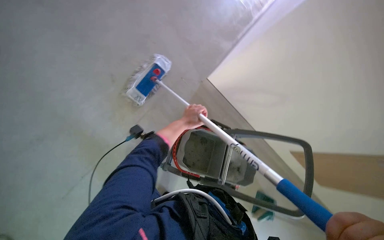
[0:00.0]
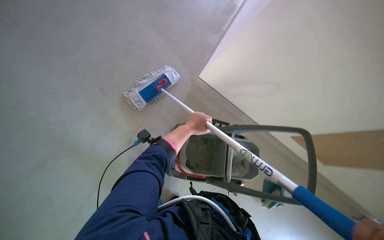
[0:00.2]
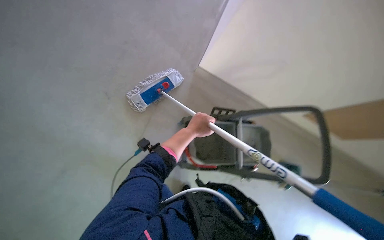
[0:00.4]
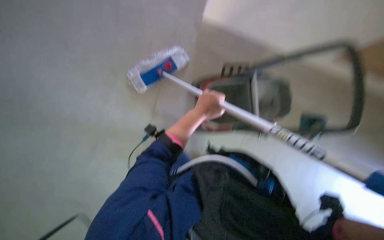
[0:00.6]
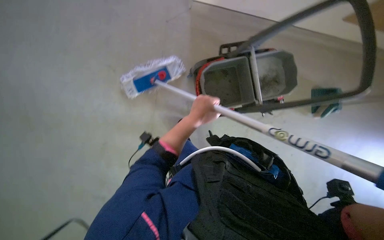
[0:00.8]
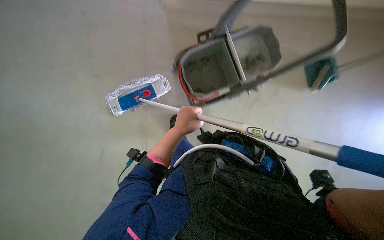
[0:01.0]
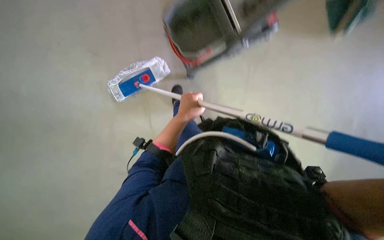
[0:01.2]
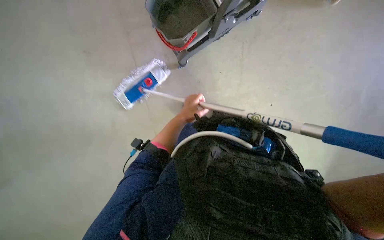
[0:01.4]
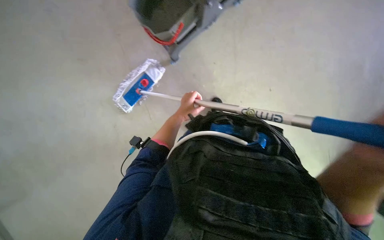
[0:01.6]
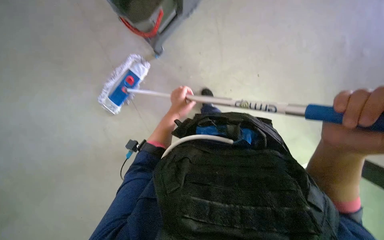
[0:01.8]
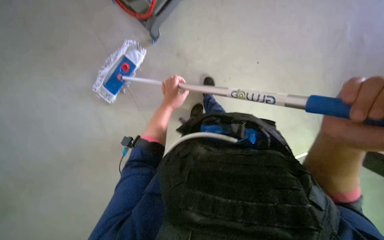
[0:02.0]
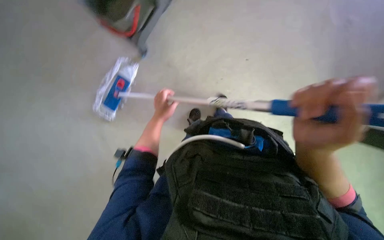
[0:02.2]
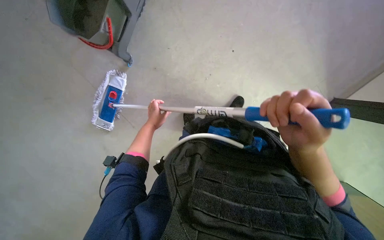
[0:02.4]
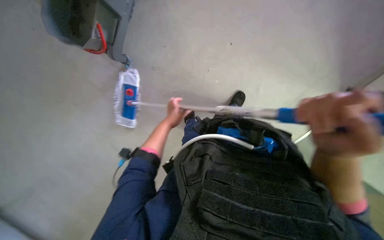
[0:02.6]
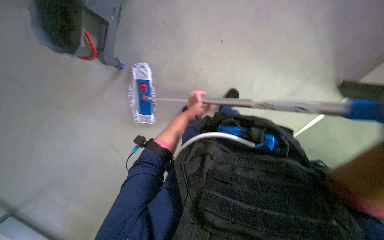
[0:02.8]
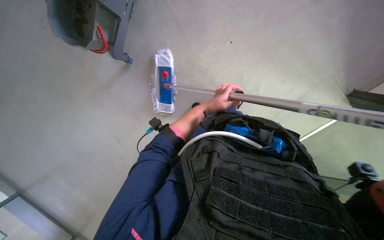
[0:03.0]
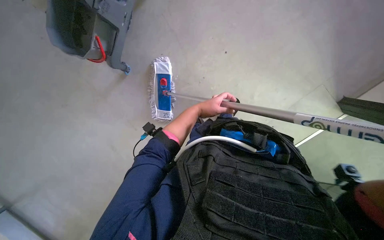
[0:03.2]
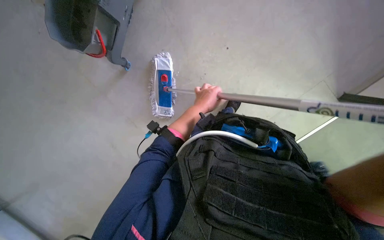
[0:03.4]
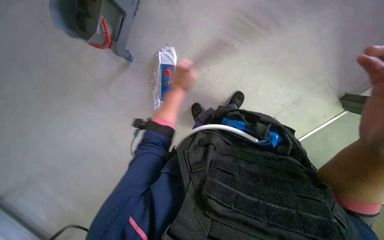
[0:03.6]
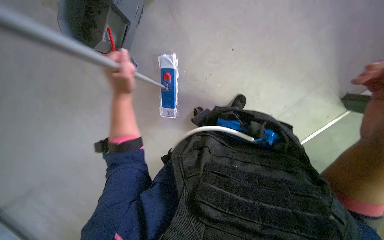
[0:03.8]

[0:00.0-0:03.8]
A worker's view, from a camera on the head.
Job: wiping surfaces.
The whole recording: Mopping floor. The worker is mopping the floor using a long-handled mop. .
0:00.0 to 0:01.2: The camera pitches downward, by about 20 degrees. The scene turns some 35 degrees counterclockwise in the picture. The left hand moves nearer to the camera, roughly 15 cm.
0:01.2 to 0:02.6: Everything in view rotates roughly 30 degrees counterclockwise. The left hand travels farther from the camera by approximately 10 cm.
0:02.6 to 0:03.8: The left hand shifts approximately 10 cm nearer to the camera.

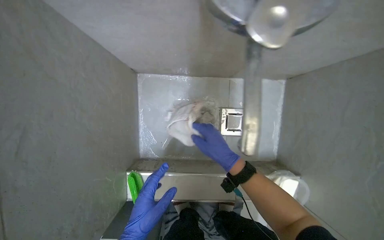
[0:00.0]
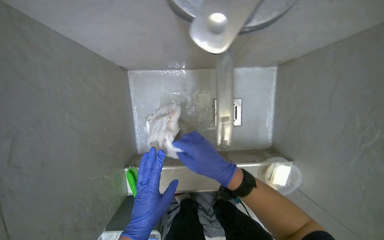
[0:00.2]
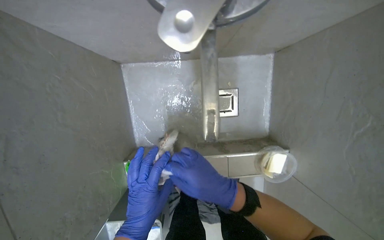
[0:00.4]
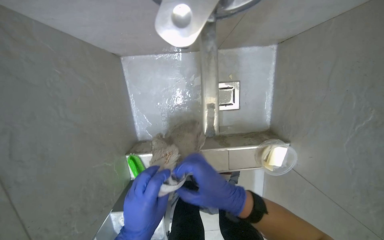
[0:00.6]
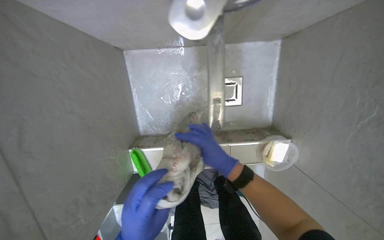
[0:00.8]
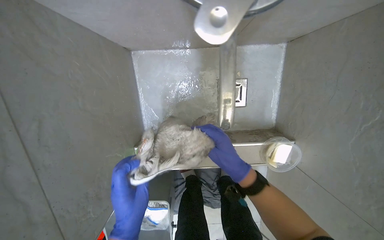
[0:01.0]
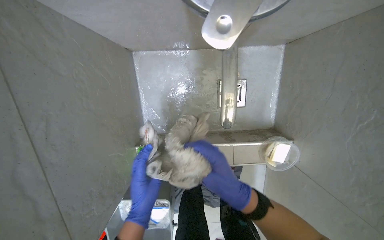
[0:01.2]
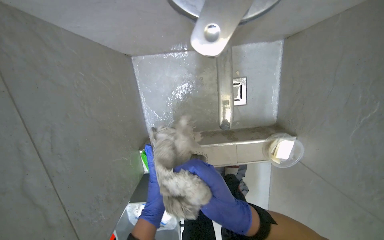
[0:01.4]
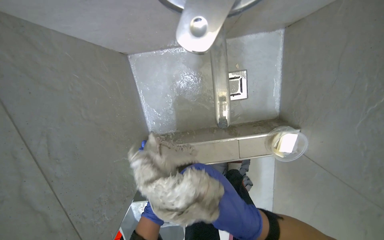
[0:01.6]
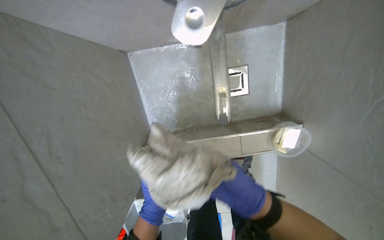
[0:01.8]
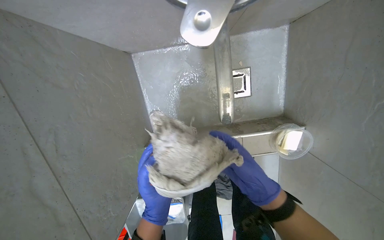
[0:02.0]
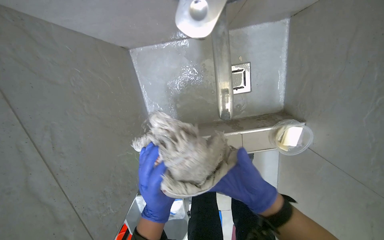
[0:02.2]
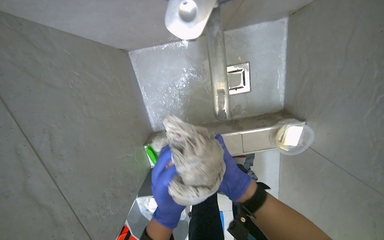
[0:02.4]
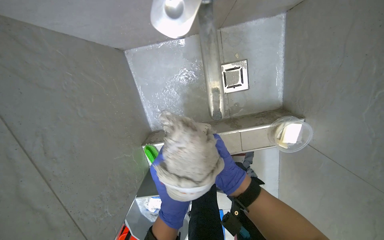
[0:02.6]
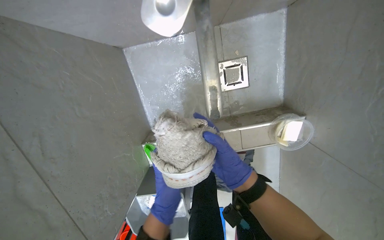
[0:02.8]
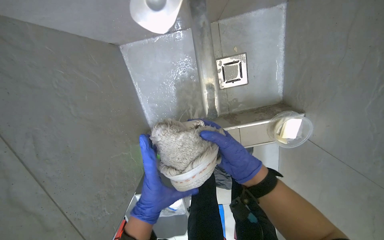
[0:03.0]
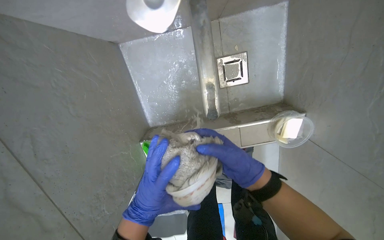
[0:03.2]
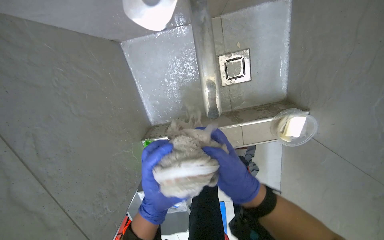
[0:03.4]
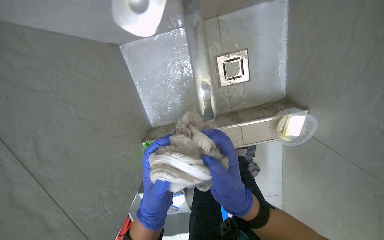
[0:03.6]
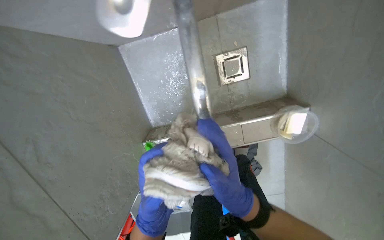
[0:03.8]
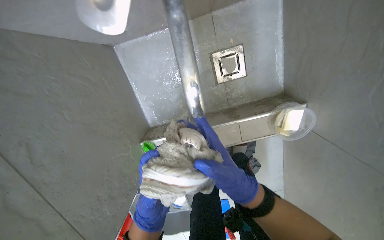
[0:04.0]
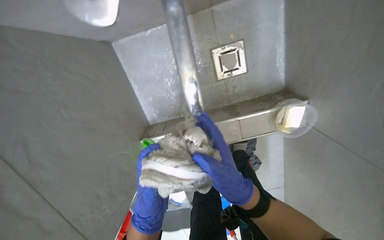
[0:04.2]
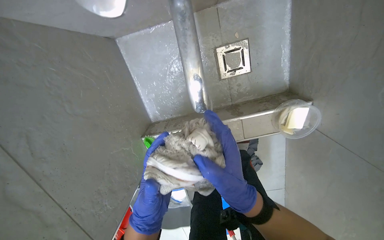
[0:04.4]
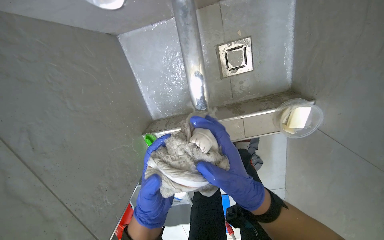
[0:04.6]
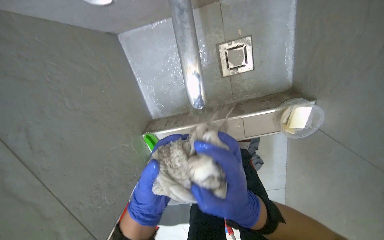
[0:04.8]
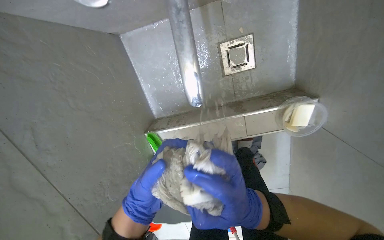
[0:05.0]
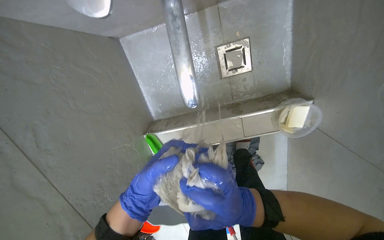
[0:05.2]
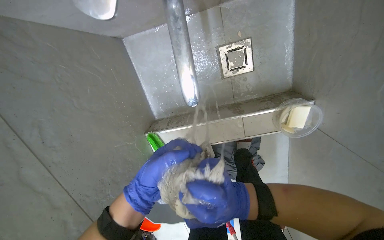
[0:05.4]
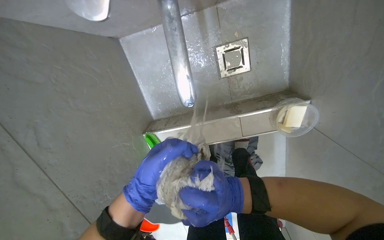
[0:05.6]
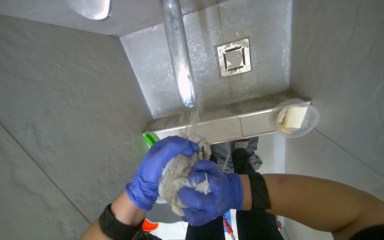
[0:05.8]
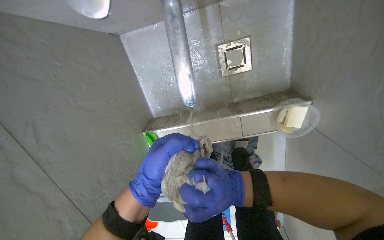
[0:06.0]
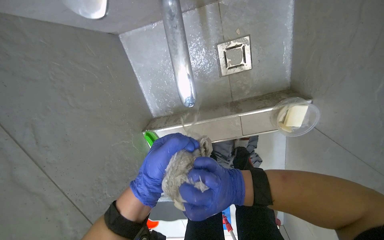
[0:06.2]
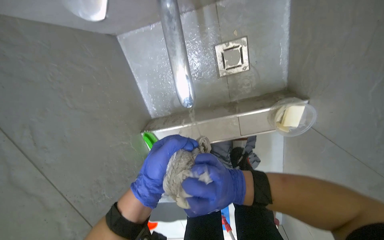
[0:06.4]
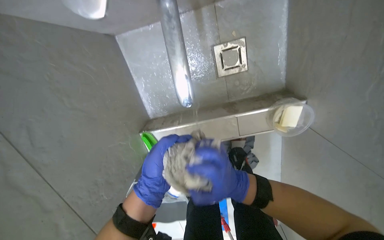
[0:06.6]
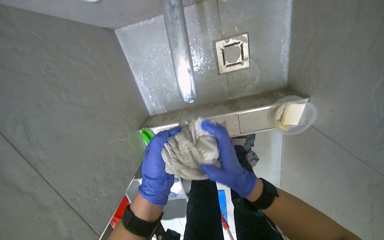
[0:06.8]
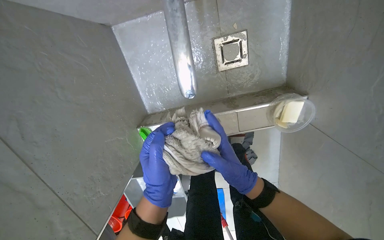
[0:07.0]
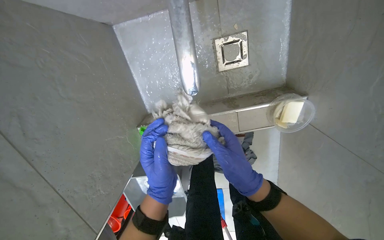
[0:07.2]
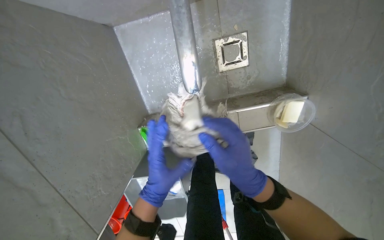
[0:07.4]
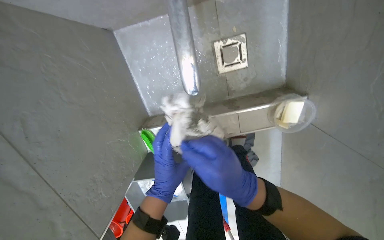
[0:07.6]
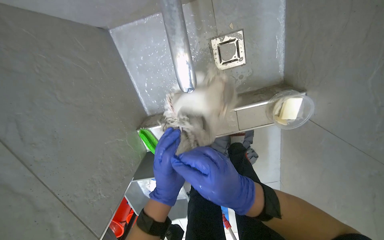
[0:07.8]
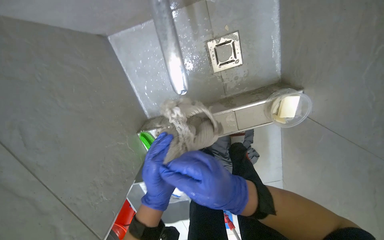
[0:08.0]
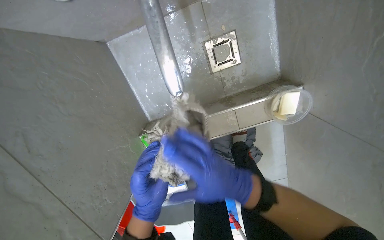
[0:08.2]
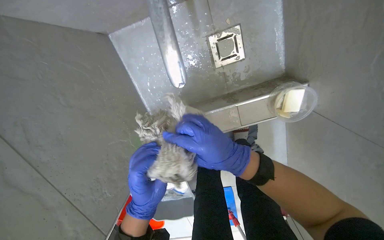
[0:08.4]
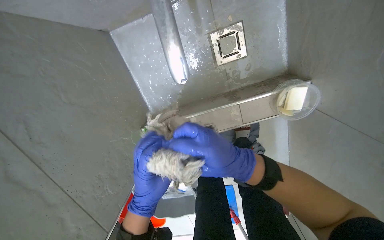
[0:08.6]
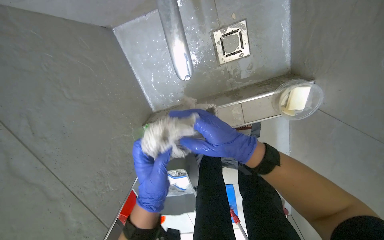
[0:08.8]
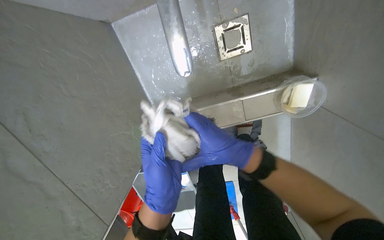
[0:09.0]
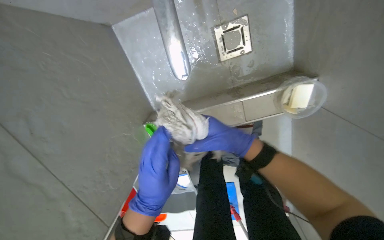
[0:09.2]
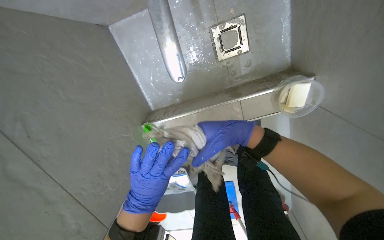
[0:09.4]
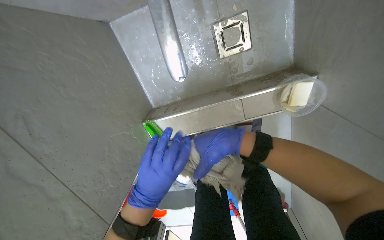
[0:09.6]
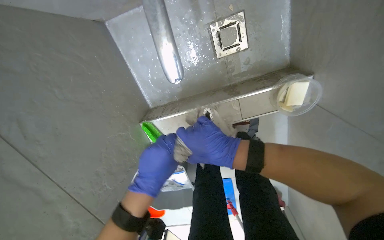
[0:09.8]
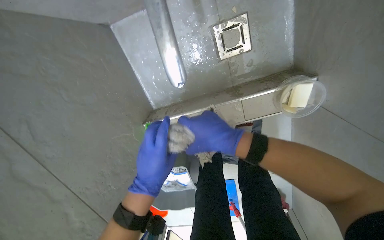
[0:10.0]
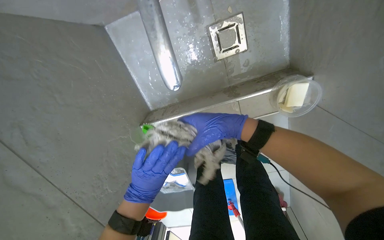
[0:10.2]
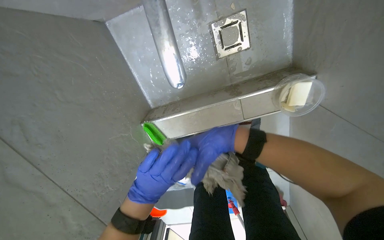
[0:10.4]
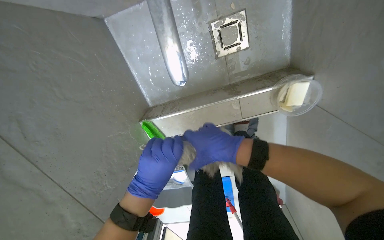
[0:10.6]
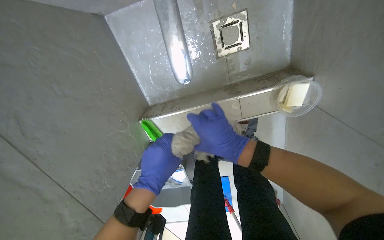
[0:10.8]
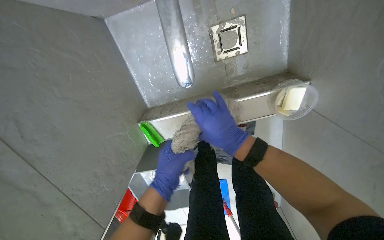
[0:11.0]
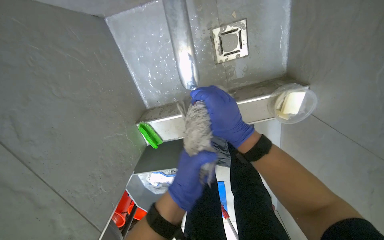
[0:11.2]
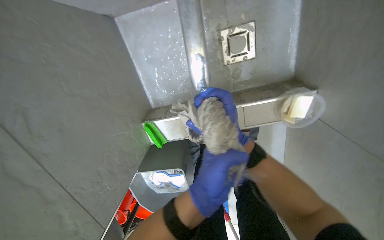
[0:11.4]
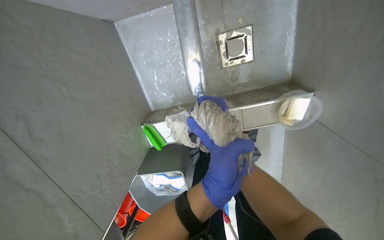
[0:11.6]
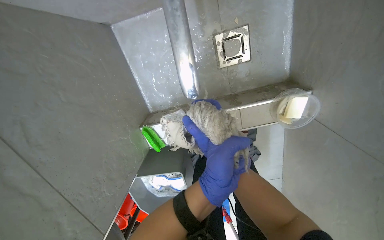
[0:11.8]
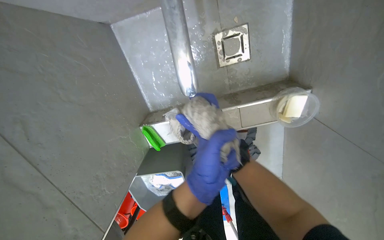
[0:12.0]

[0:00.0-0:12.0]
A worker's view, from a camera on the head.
Job: mopping floor.
The whole recording: Mopping floor. The worker wrings out a mop head, attaches it to a handle, and mops the floor.
0:00.0 to 0:01.6: The camera pitches downward, by about 15 degrees.
0:01.6 to 0:03.0: The left hand shifts about 10 cm nearer to the camera. Meanwhile the right hand shifts about 10 cm up the picture.
0:03.0 to 0:04.4: The left hand travels farther from the camera and back again, some 20 cm each way.
0:04.4 to 0:06.0: The left hand is displaced up the picture and nearer to the camera by some 15 cm.
0:06.0 to 0:07.6: The left hand goes some 10 cm farther from the camera.
0:07.6 to 0:09.0: The left hand is displaced nearer to the camera by approximately 10 cm.
0:09.0 to 0:10.4: The left hand moves farther from the camera, roughly 10 cm.
0:10.4 to 0:12.0: The left hand is displaced to the right and nearer to the camera by some 15 cm.

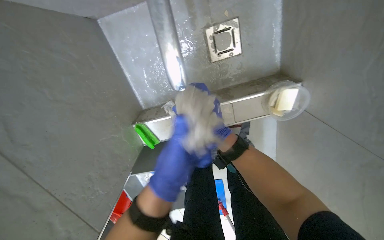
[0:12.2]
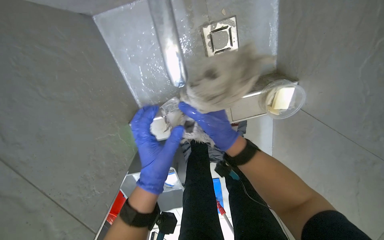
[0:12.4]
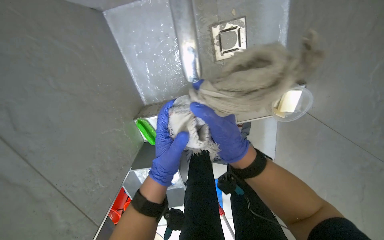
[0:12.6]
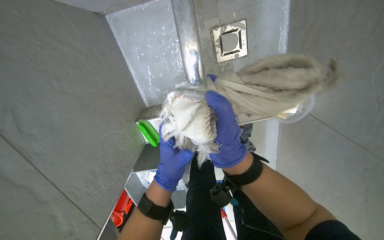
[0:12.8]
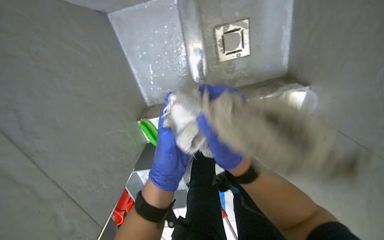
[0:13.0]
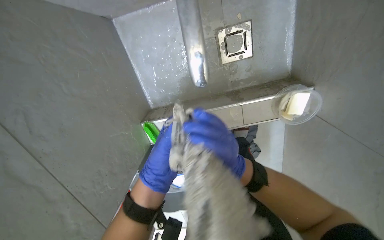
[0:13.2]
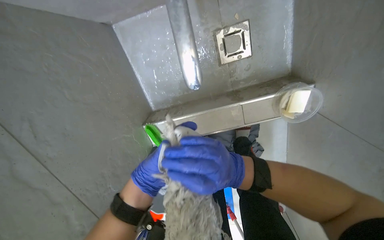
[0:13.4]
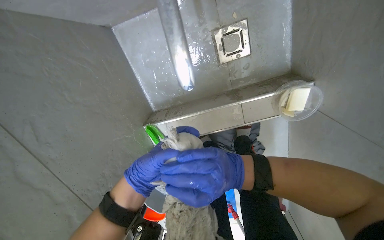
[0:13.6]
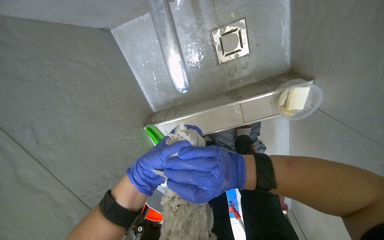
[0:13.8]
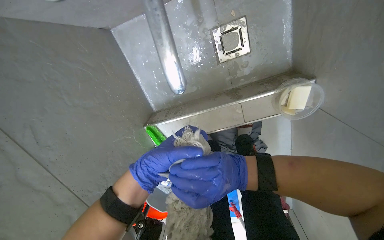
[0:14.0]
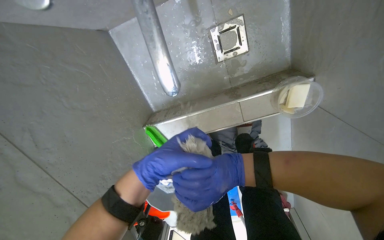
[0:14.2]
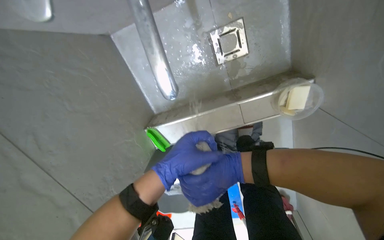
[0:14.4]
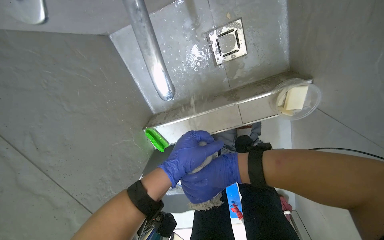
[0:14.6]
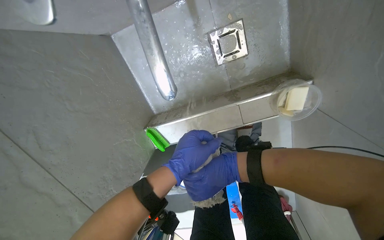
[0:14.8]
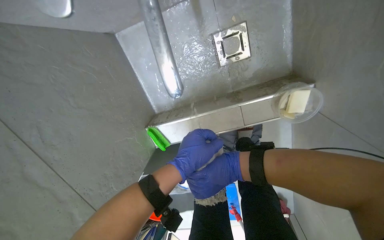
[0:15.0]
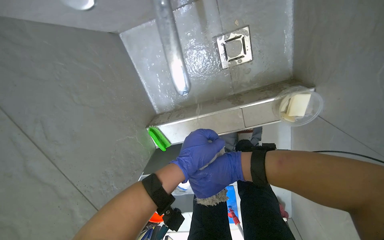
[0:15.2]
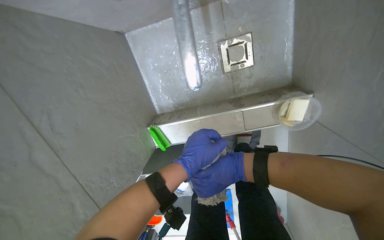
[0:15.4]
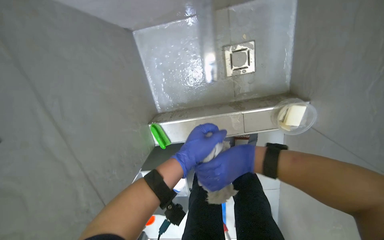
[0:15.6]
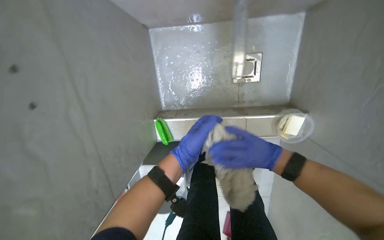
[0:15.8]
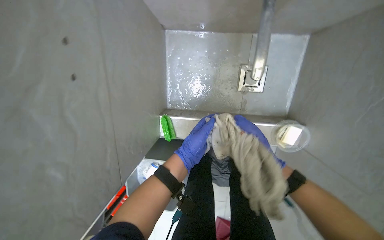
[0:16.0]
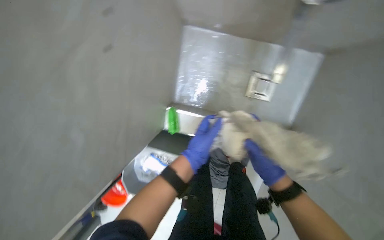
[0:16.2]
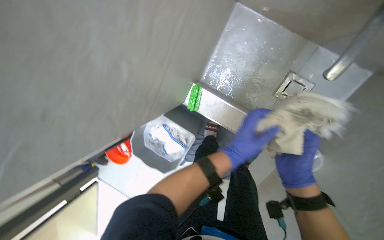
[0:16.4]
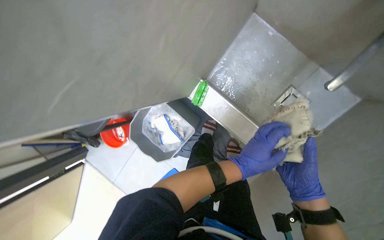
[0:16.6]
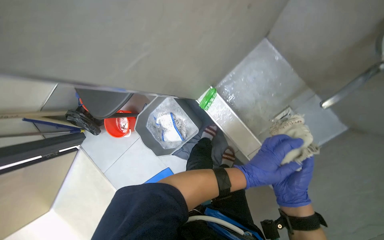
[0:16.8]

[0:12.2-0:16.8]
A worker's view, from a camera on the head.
Job: mopping floor.
The whole recording: Mopping floor. The worker wrings out a mop head, attaches it to a handle, and mops the floor.
0:12.2 to 0:13.8: The left hand shifts roughly 20 cm farther from the camera and to the left, while the right hand shifts approximately 20 cm nearer to the camera.
0:13.8 to 0:15.2: The left hand shifts roughly 20 cm to the right, nearer to the camera and up the picture.
0:15.2 to 0:16.8: The camera travels roughly 50 cm. The view pans to the right by roughly 15 degrees. The scene turns roughly 60 degrees clockwise in the picture.
